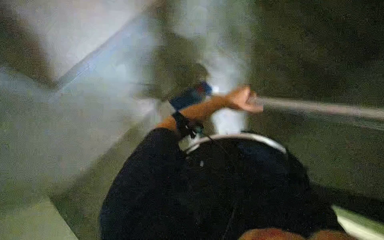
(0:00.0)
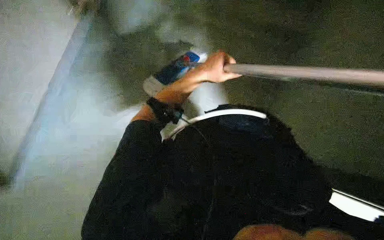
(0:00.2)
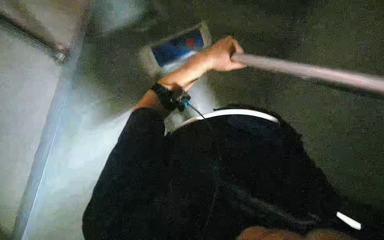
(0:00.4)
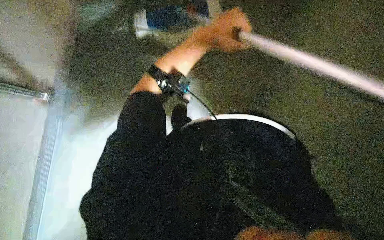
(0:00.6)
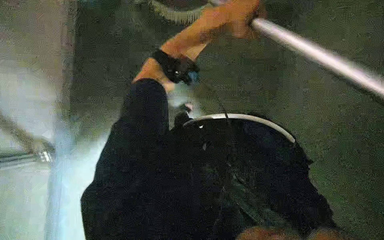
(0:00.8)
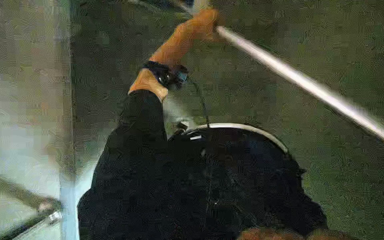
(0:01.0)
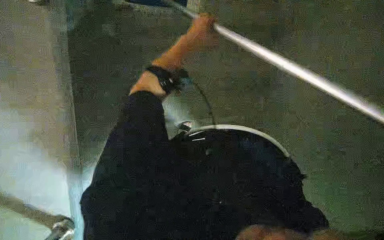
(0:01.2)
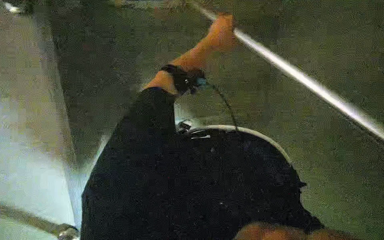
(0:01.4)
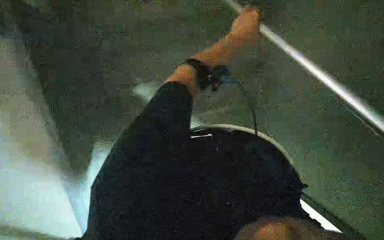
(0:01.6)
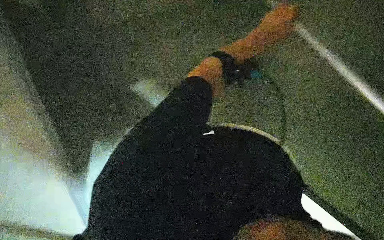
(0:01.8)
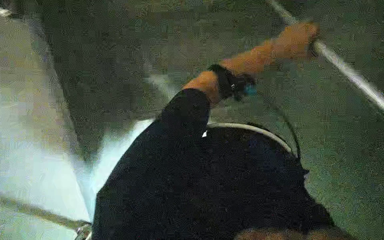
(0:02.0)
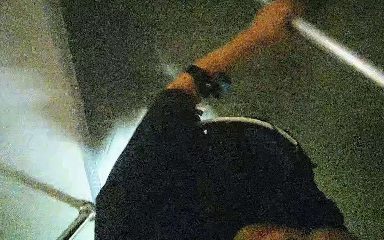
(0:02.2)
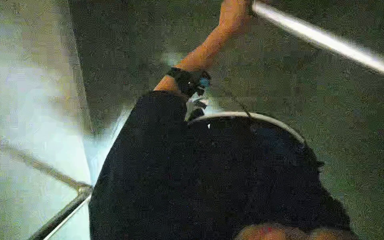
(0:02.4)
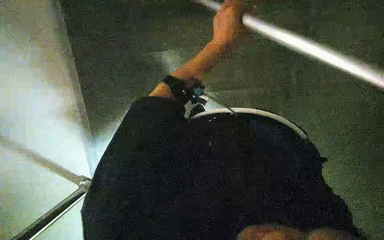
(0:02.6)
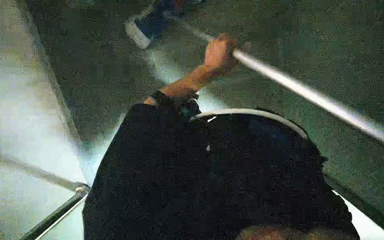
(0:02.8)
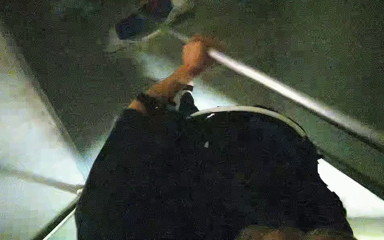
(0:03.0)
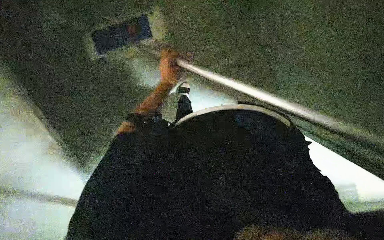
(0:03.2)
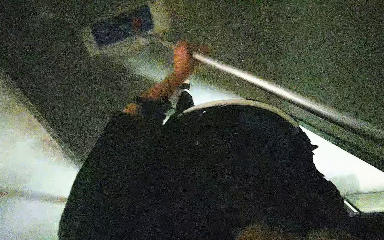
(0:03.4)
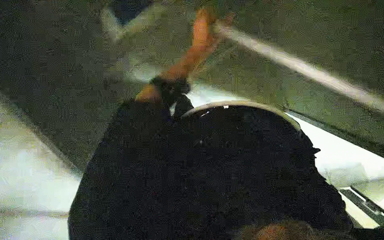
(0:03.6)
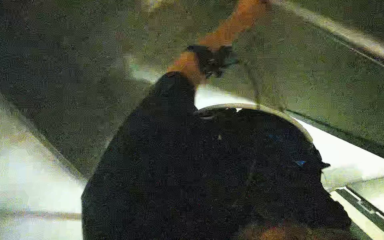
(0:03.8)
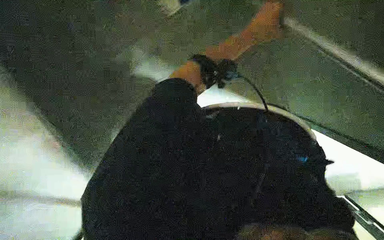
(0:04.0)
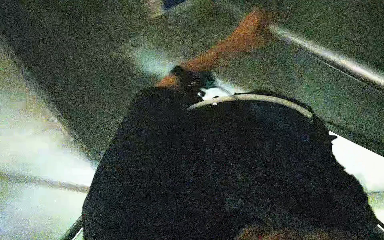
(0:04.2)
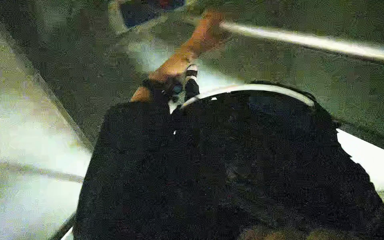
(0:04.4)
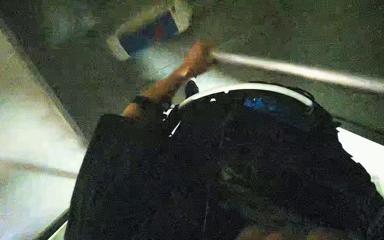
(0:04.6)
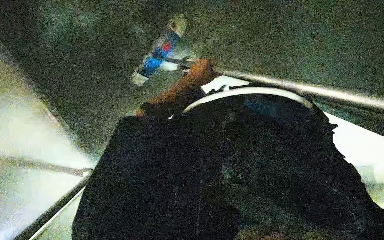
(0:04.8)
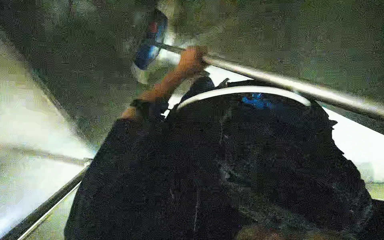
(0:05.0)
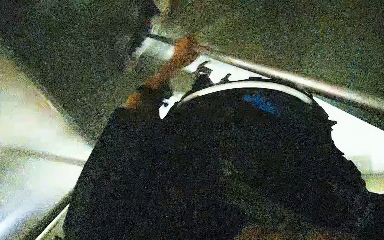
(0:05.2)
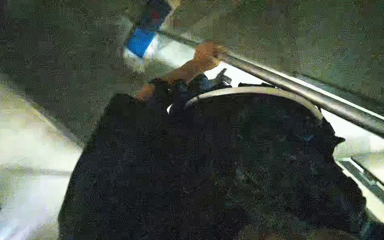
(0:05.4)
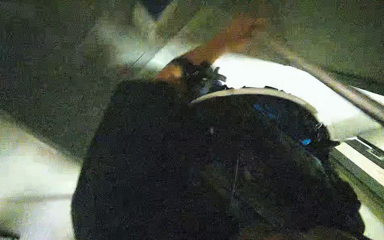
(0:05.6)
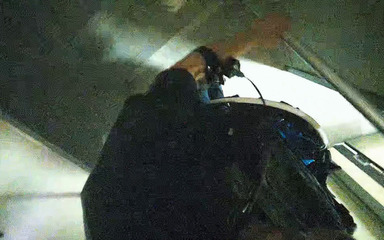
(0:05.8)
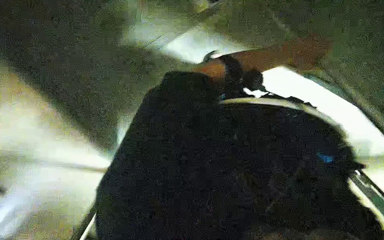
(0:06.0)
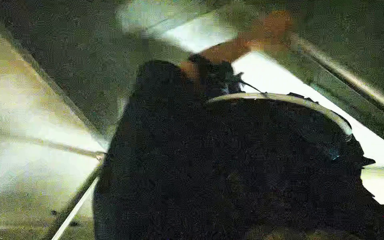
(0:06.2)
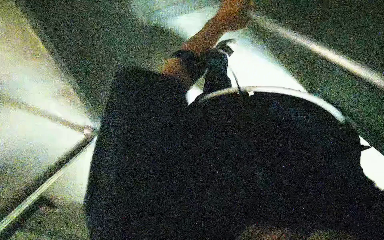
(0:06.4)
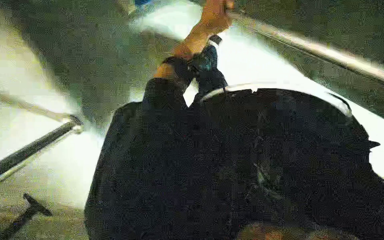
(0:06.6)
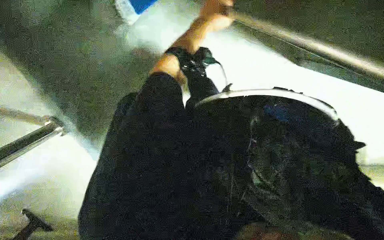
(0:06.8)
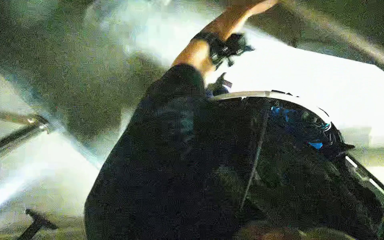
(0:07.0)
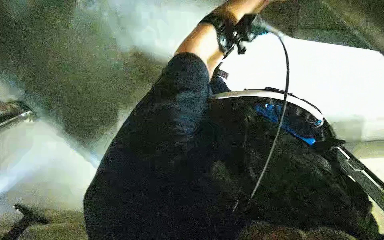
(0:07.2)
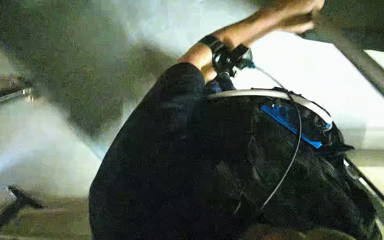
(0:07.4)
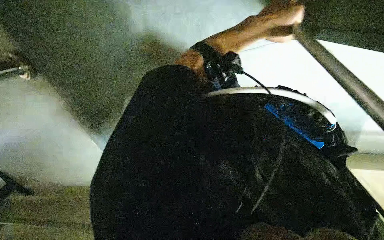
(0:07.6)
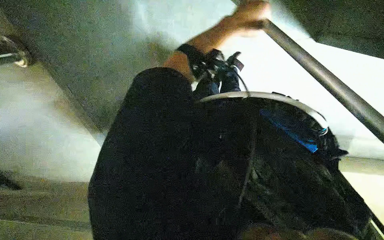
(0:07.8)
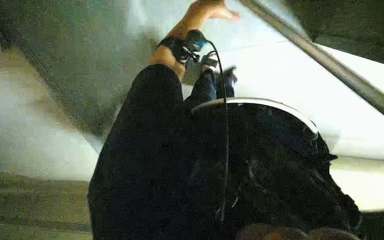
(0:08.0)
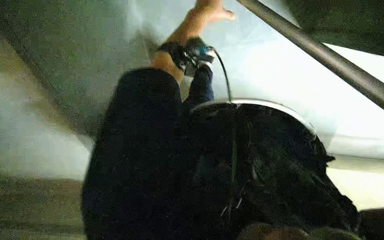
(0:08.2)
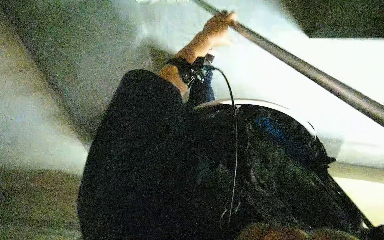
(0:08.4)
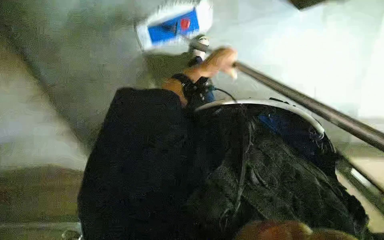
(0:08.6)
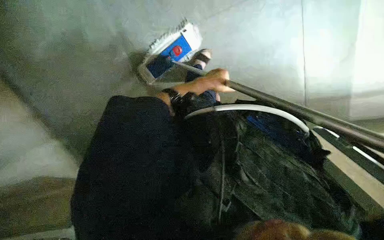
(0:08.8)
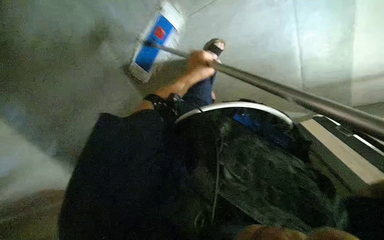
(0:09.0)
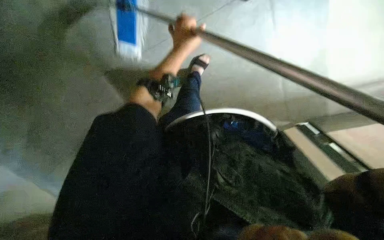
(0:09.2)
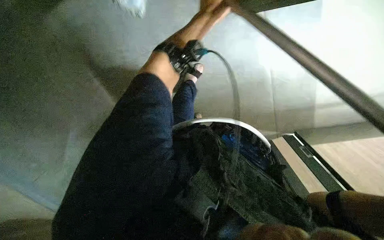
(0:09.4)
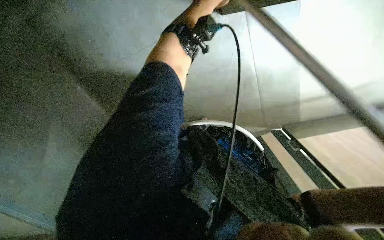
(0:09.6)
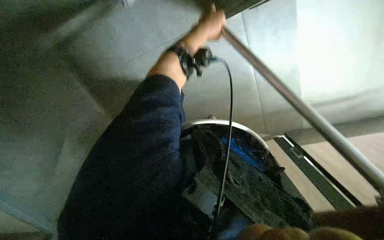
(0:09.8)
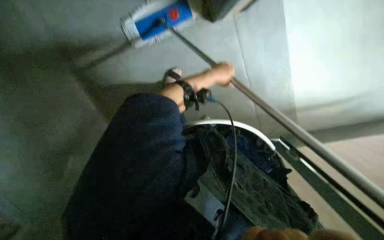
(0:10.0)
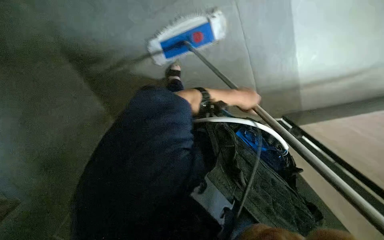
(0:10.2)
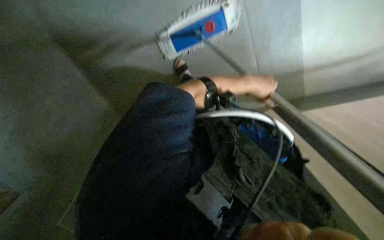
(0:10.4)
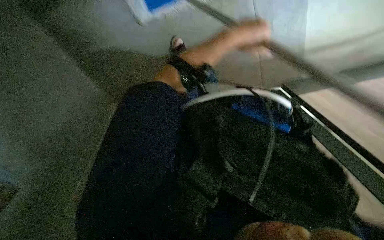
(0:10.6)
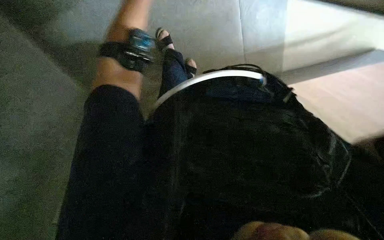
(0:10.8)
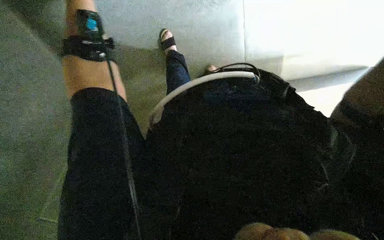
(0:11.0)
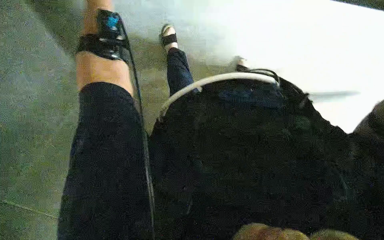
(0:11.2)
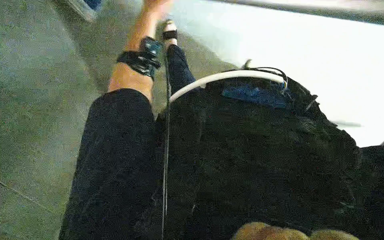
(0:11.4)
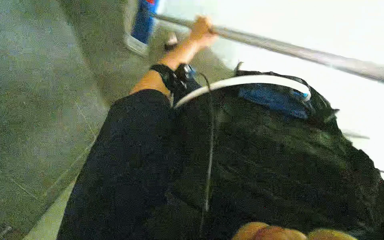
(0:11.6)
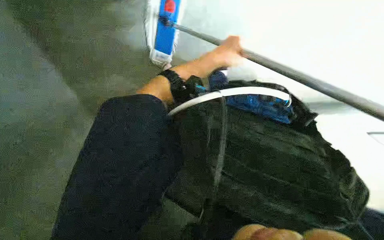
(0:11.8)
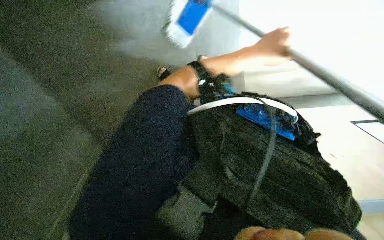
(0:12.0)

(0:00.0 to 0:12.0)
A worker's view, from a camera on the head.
Job: mopping floor.
The whole recording: Mopping floor. The worker picks up the mop, mops the floor, and returns the mop to the cleaning cart.
0:00.0 - 0:01.6: The left hand travels up the picture by about 20 cm.
0:01.6 - 0:03.0: The left hand goes some 15 cm to the left and down the picture.
0:03.0 - 0:04.4: The left hand swings left and right, about 30 cm each way, with 2 reversals.
0:04.4 - 0:06.0: The left hand goes about 35 cm to the right.
0:06.0 - 0:07.6: The left hand shifts approximately 15 cm to the left and nearer to the camera.
0:07.6 - 0:09.0: The left hand is displaced farther from the camera and to the left by roughly 20 cm.
0:09.0 - 0:10.4: The left hand goes roughly 10 cm to the right, and travels up the picture and back again, approximately 15 cm each way.

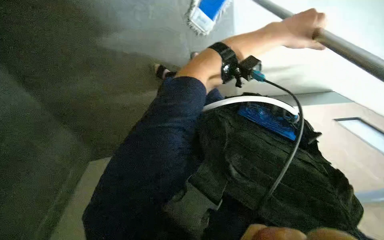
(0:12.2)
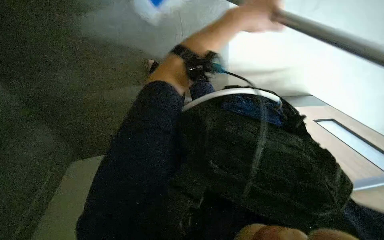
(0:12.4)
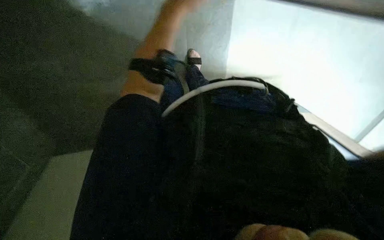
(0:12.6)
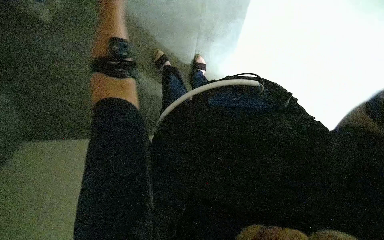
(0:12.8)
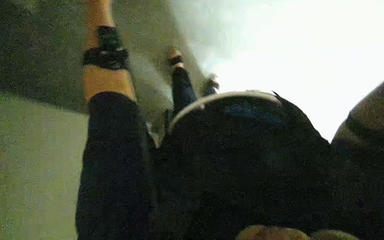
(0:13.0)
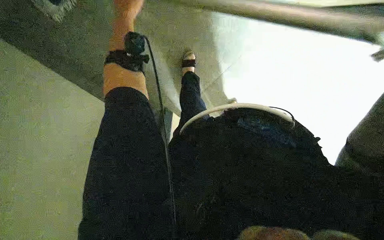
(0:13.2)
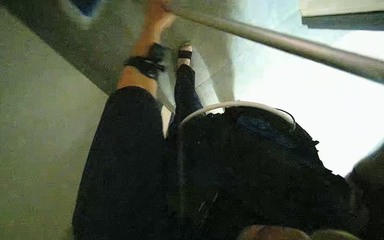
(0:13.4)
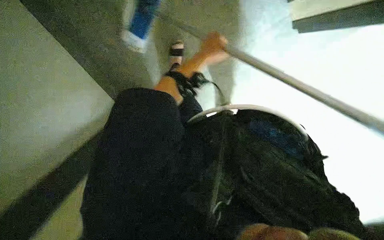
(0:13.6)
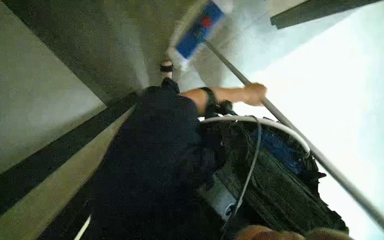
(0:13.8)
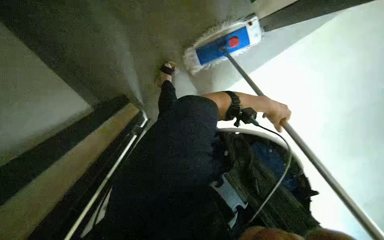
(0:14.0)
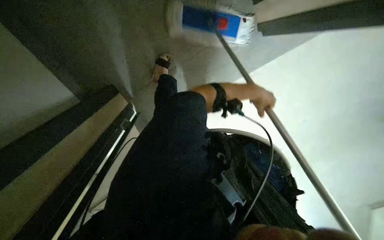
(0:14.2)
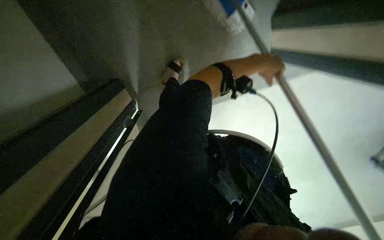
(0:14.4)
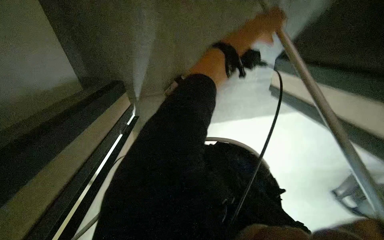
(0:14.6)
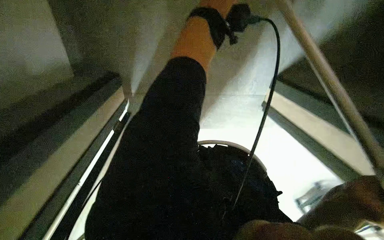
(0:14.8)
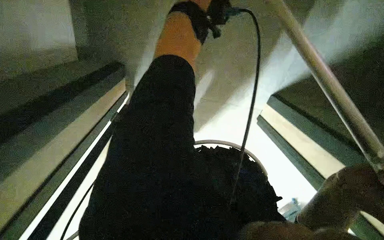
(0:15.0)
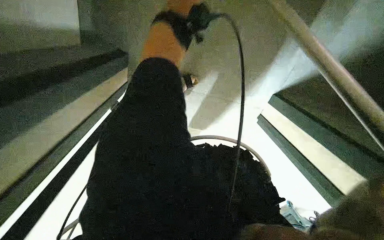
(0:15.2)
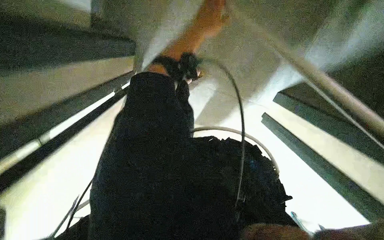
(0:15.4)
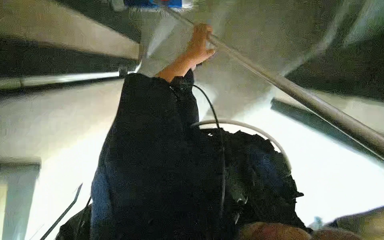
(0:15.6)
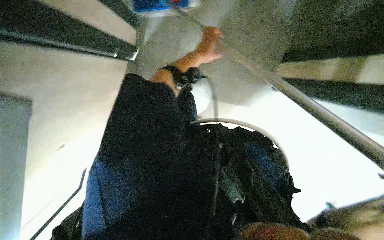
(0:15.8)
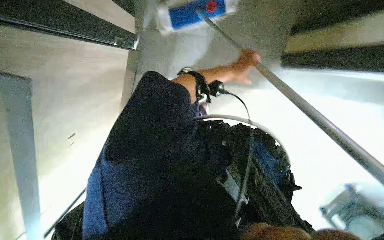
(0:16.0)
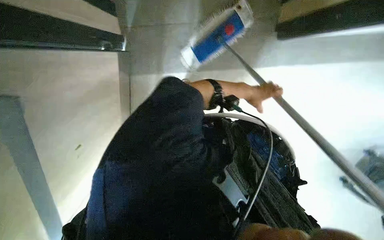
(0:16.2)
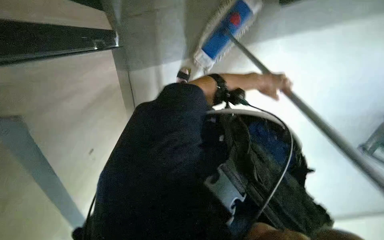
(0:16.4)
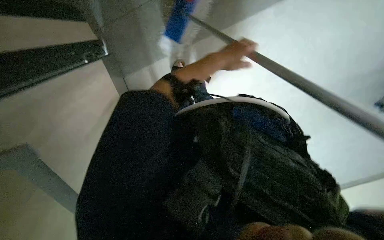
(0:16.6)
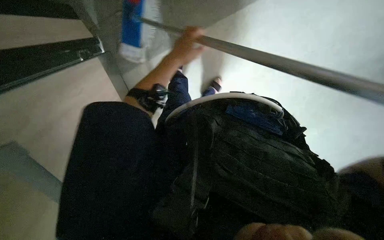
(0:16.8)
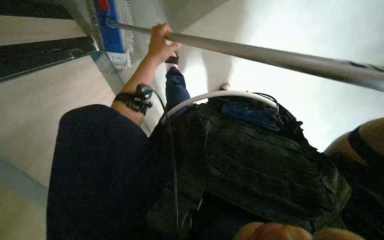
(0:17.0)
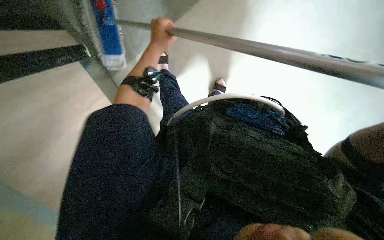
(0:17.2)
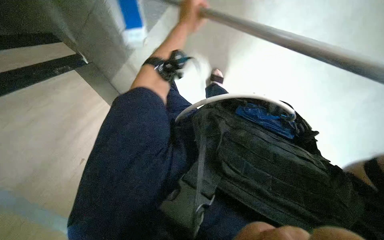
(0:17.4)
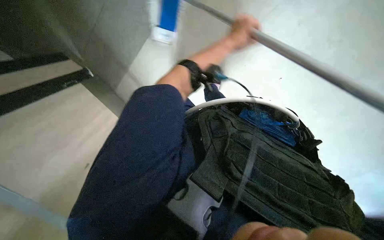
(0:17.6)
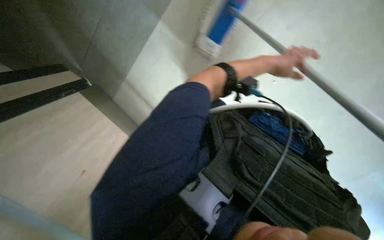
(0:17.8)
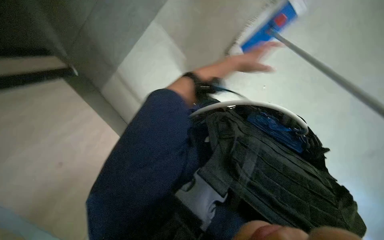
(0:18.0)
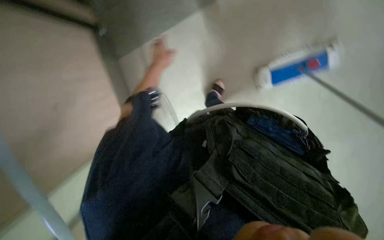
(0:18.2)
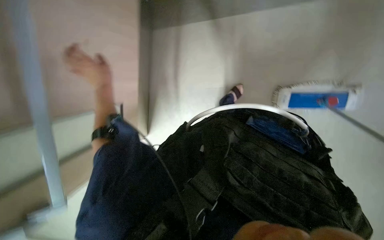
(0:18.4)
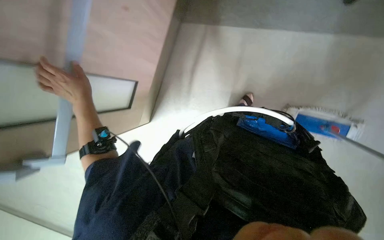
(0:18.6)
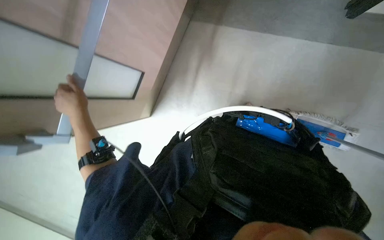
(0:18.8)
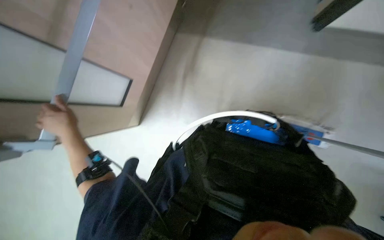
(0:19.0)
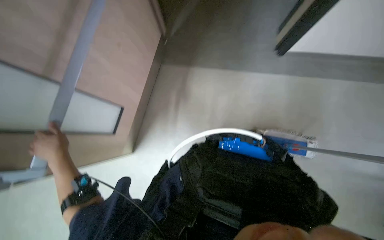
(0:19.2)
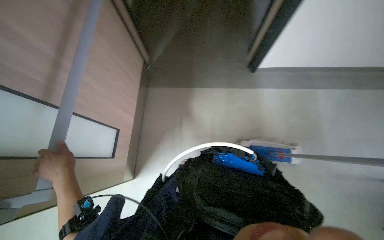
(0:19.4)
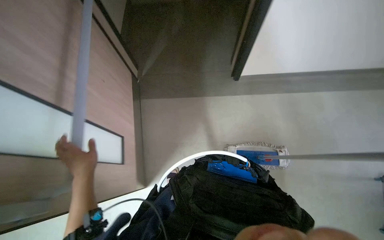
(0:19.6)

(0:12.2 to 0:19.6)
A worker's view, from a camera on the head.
Job: mopping floor.
The whole recording: Mopping floor. The worker picks up the mop, mops the floor, and returns the mop to the cleaning cart.
0:13.6 - 0:15.2: The camera sweeps to the right, by approximately 20 degrees.
0:15.2 - 0:16.6: The scene turns some 30 degrees counterclockwise in the picture.
0:18.2 - 0:19.6: The view tips upward by about 25 degrees.
